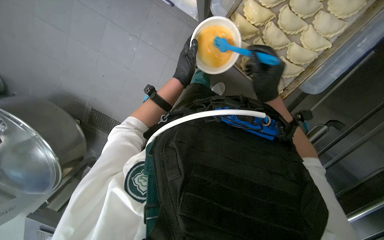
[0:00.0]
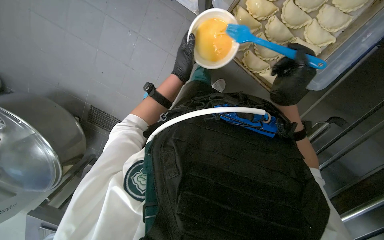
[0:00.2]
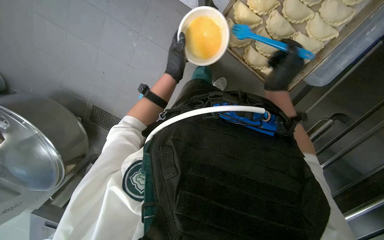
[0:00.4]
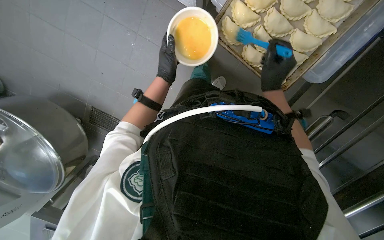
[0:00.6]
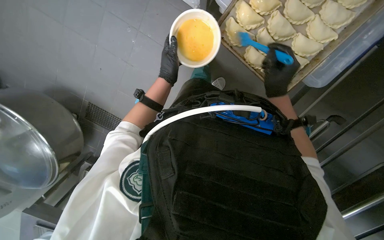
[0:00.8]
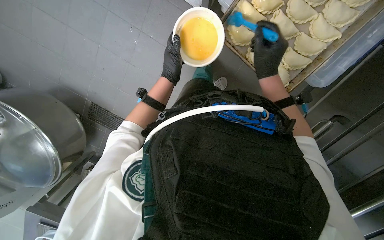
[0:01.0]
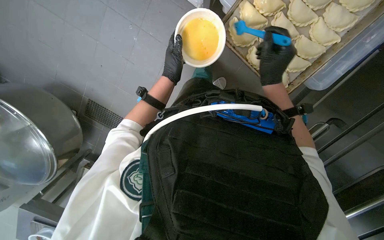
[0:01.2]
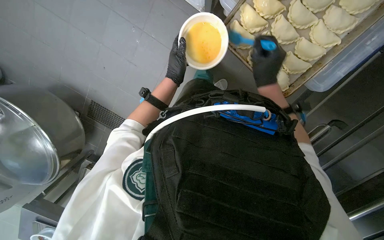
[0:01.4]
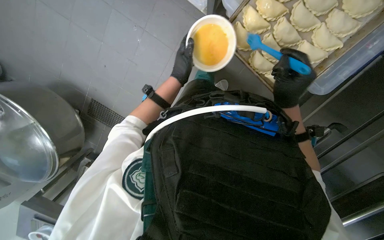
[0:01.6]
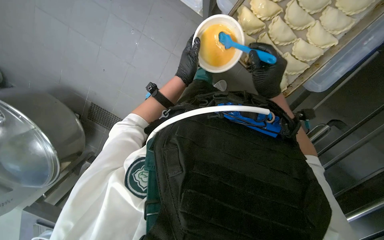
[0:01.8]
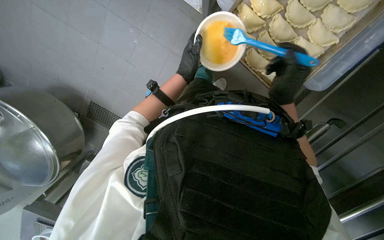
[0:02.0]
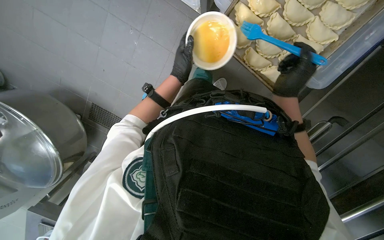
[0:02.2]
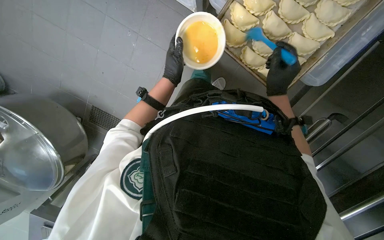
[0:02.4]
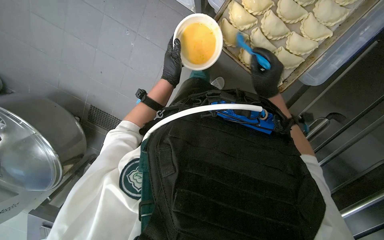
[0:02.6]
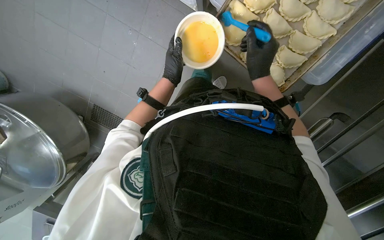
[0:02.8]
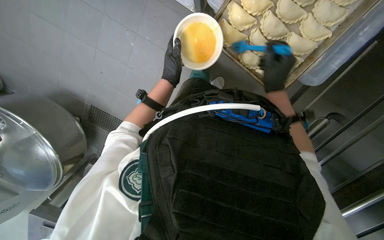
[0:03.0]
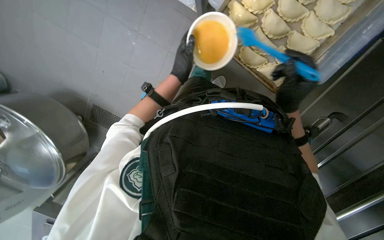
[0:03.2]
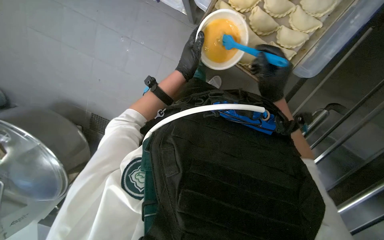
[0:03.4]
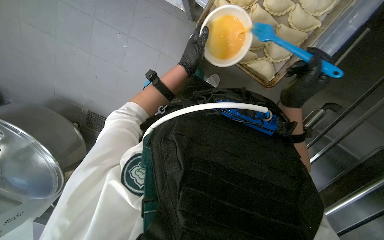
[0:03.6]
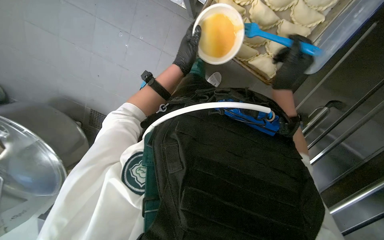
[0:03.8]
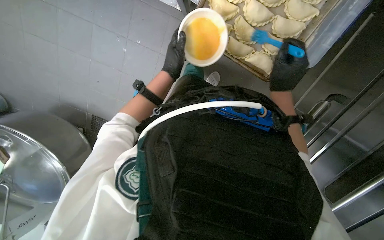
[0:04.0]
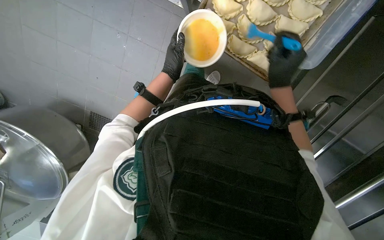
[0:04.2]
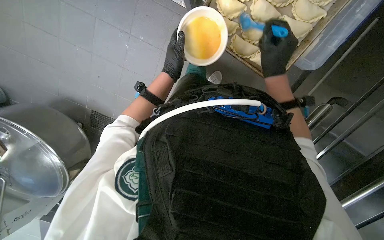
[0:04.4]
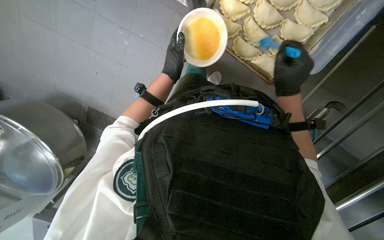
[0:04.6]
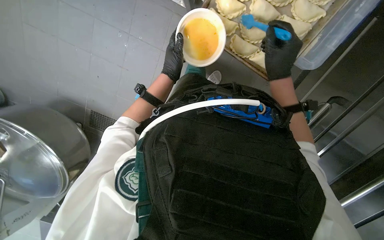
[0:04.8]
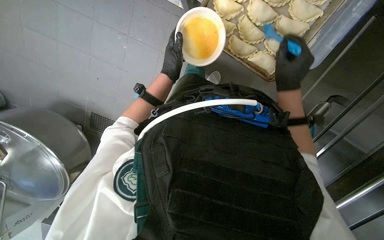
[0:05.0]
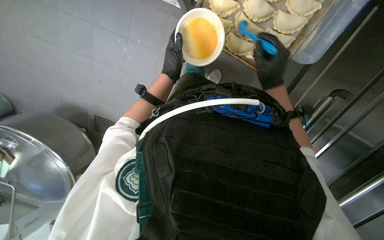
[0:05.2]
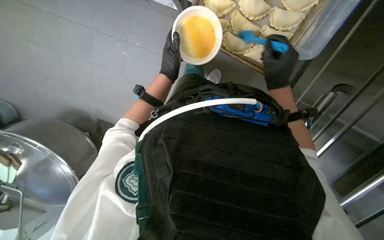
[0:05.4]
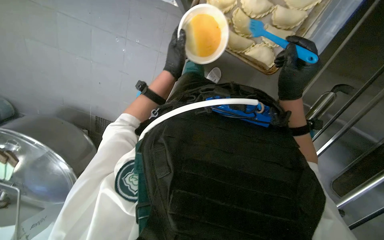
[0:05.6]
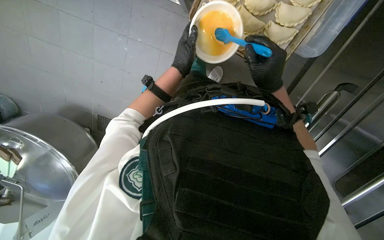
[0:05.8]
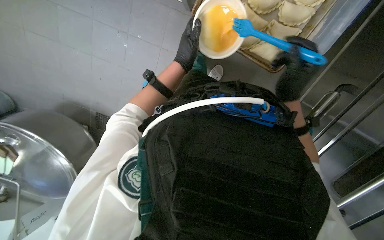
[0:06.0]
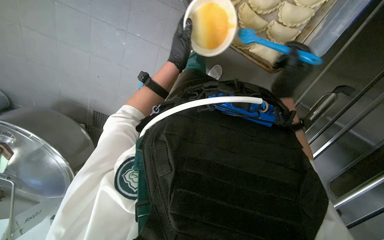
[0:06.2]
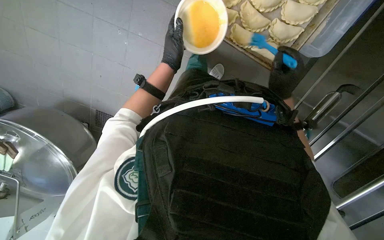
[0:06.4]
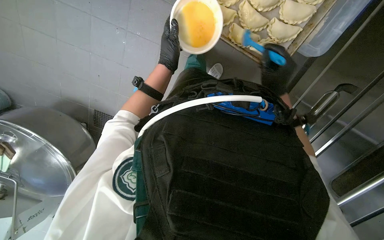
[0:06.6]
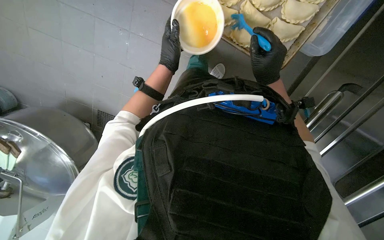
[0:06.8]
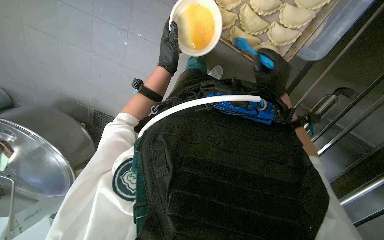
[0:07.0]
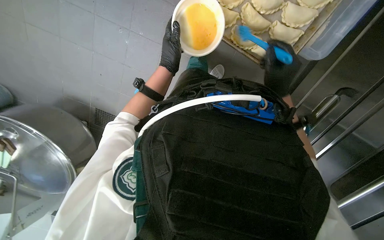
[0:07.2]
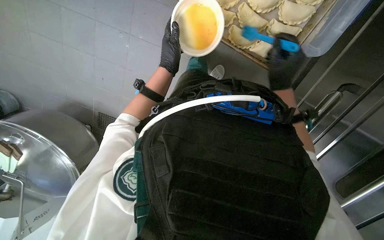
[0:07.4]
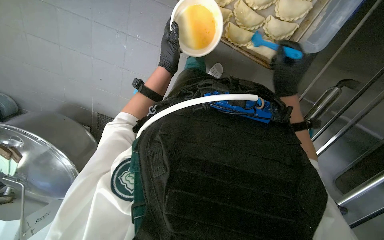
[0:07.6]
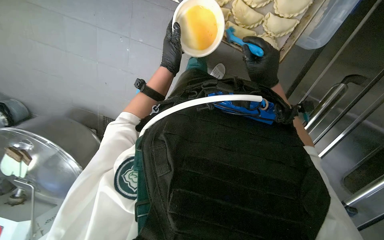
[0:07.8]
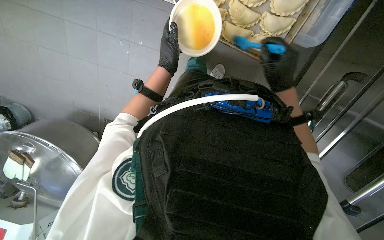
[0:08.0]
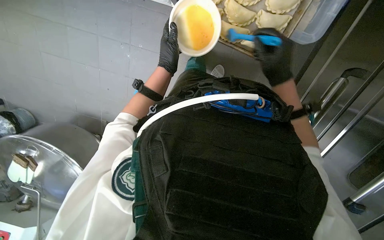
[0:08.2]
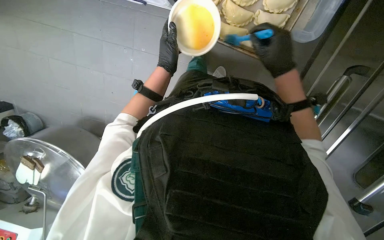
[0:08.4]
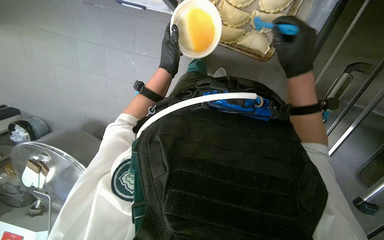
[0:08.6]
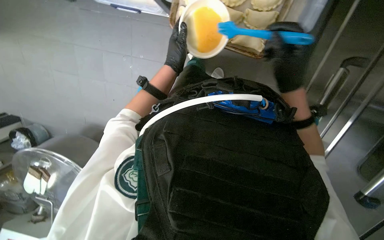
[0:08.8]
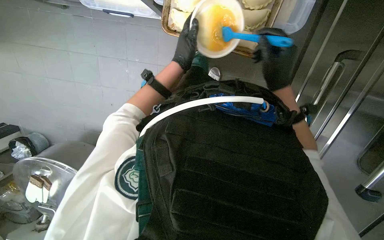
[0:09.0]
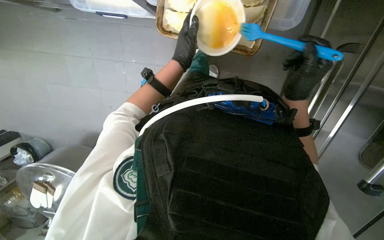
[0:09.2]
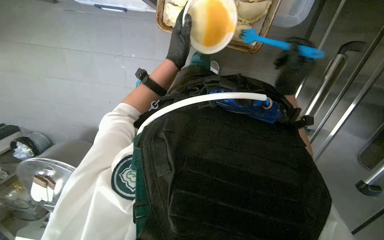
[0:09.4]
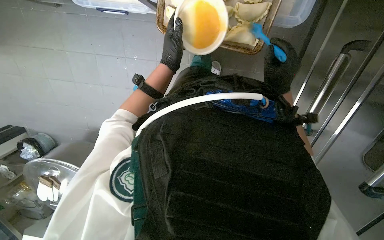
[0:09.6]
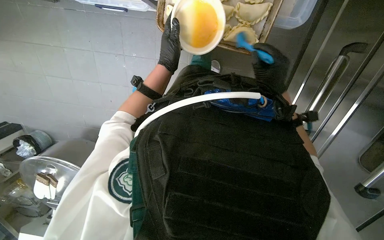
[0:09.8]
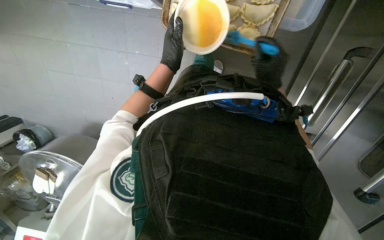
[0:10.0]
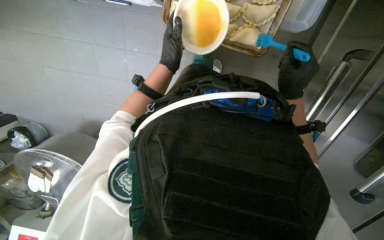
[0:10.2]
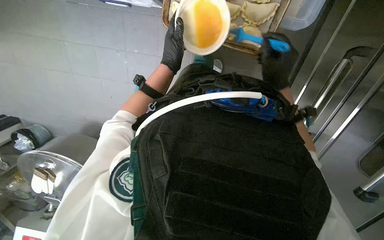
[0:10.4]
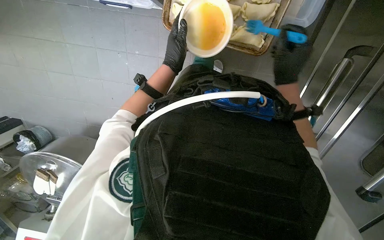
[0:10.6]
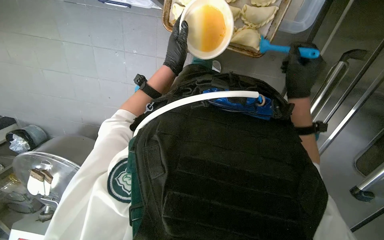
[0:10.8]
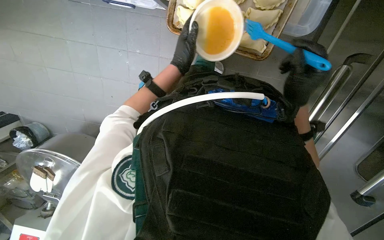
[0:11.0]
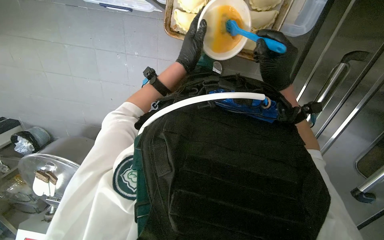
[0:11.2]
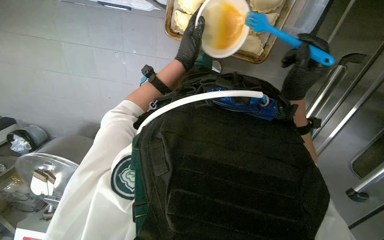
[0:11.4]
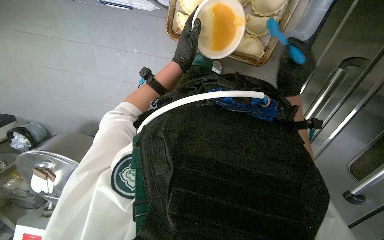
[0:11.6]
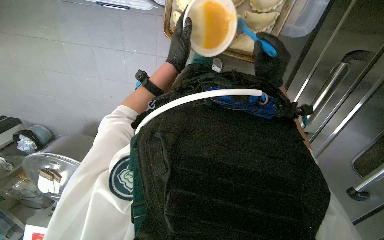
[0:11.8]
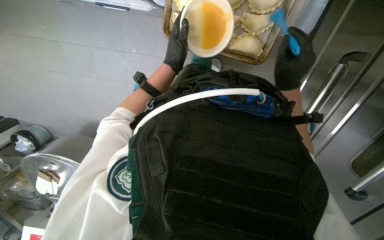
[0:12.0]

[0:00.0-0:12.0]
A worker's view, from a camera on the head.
Job: preparing food.
The whole recording: Brushing dumplings with egg wash. The worker brushes egg wash onto the dumplings on a baking sheet.
0:00.0 to 0:01.6: The hands are busy where they are.
0:01.6 to 0:03.0: The hands stay close to where they were, moving slightly.
0:04.4 to 0:06.0: The right hand moves down the picture, approximately 10 cm.
0:06.0 to 0:07.6: The hands stay close to where they were, moving slightly.
0:10.4 to 0:12.0: The hands make small movements and keep their place.

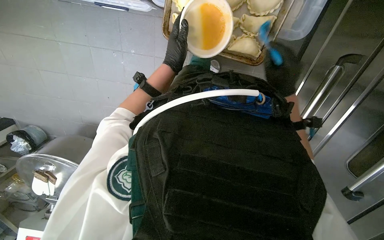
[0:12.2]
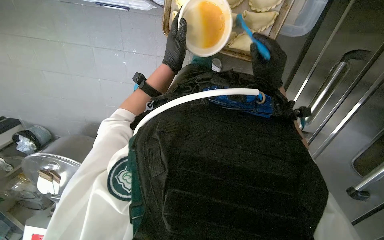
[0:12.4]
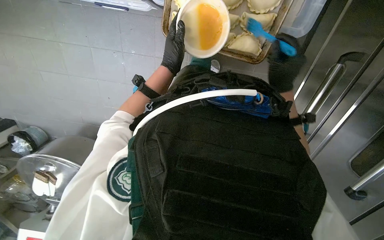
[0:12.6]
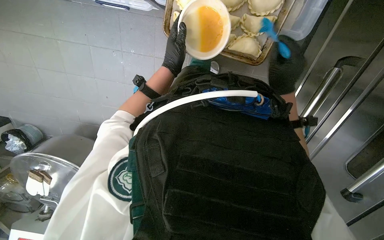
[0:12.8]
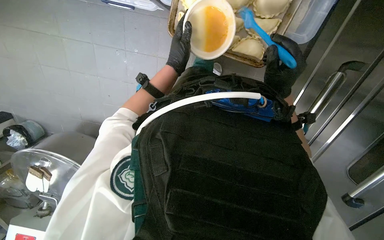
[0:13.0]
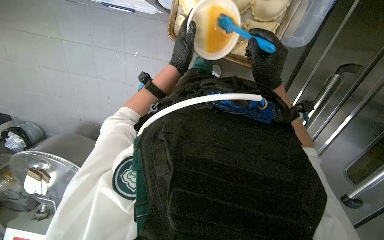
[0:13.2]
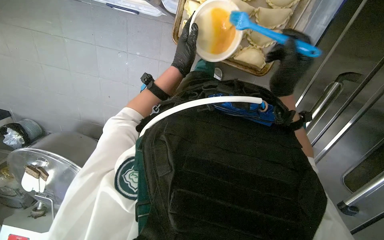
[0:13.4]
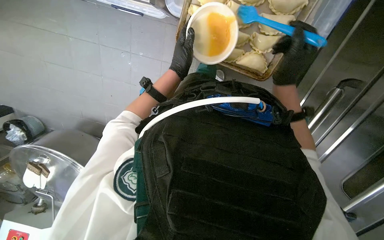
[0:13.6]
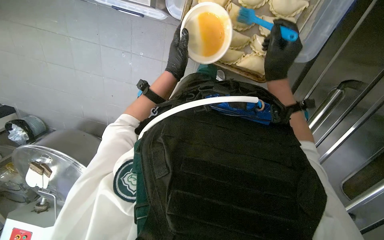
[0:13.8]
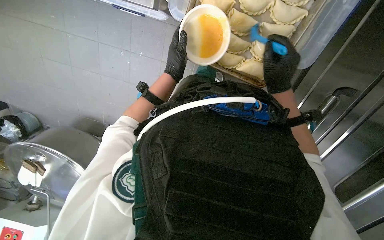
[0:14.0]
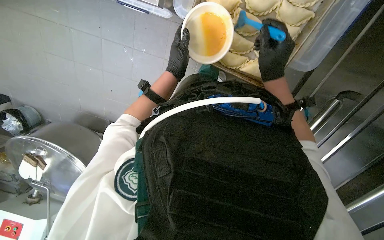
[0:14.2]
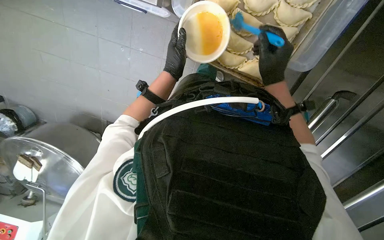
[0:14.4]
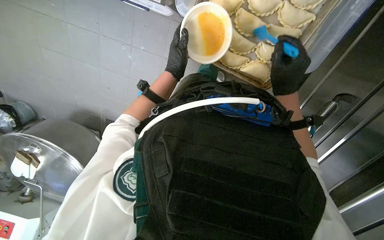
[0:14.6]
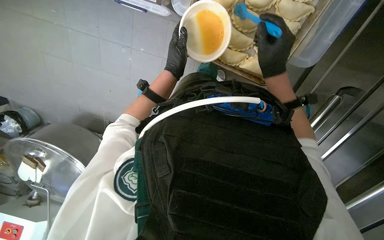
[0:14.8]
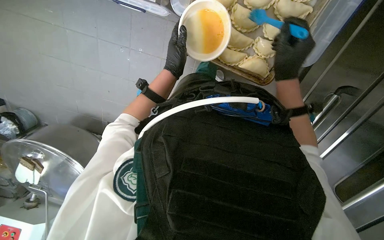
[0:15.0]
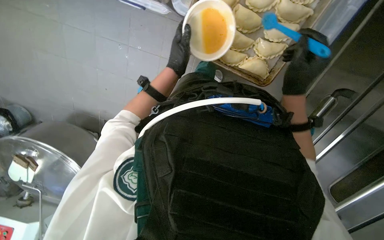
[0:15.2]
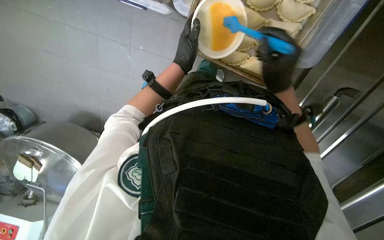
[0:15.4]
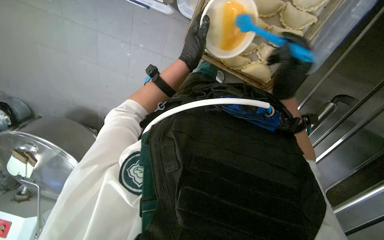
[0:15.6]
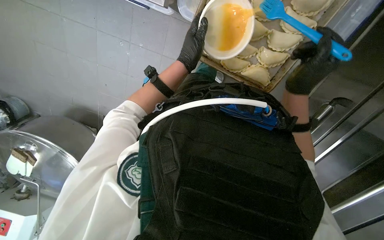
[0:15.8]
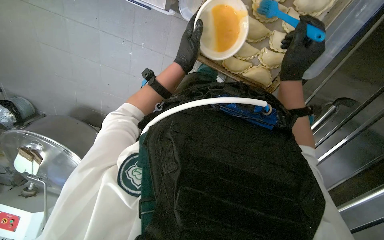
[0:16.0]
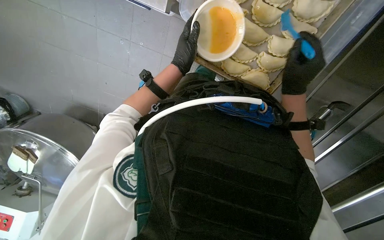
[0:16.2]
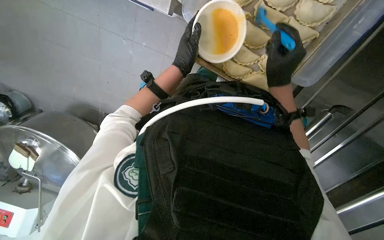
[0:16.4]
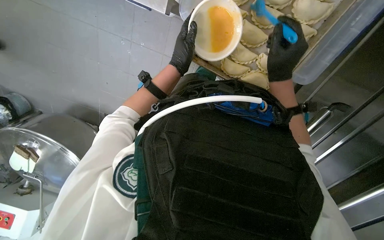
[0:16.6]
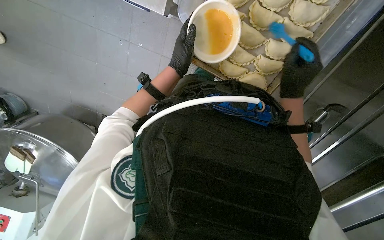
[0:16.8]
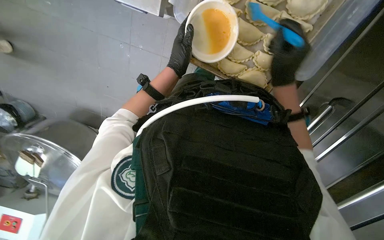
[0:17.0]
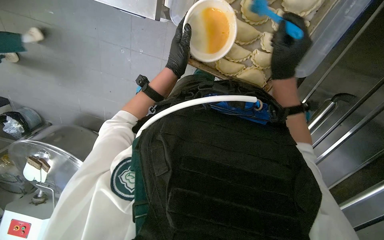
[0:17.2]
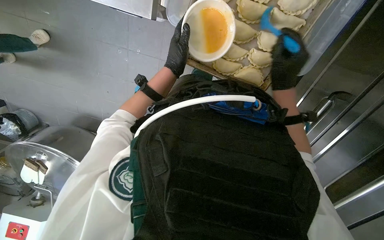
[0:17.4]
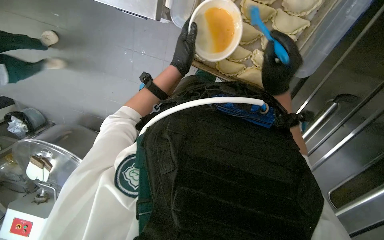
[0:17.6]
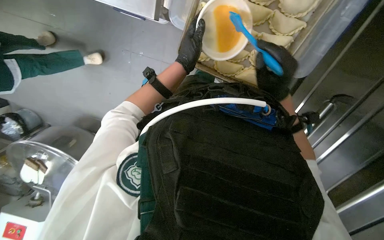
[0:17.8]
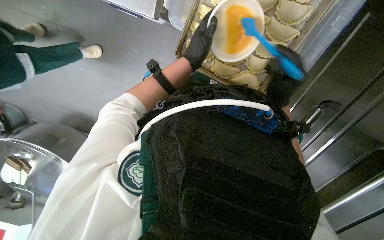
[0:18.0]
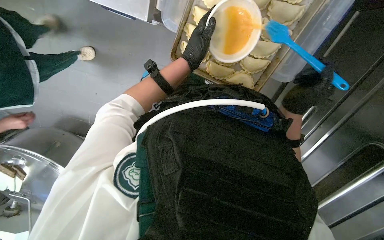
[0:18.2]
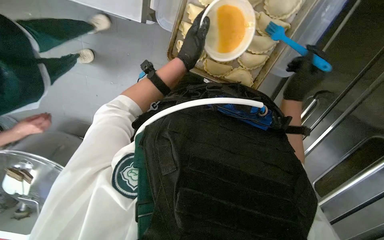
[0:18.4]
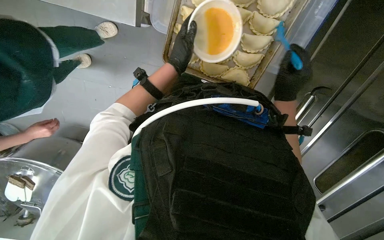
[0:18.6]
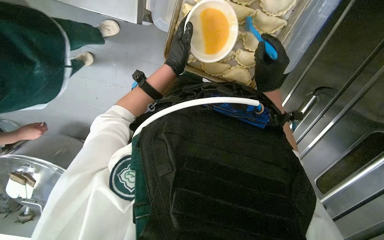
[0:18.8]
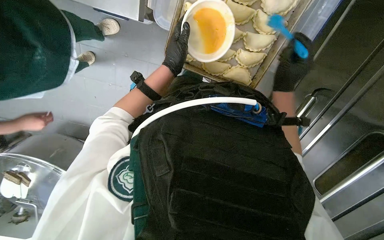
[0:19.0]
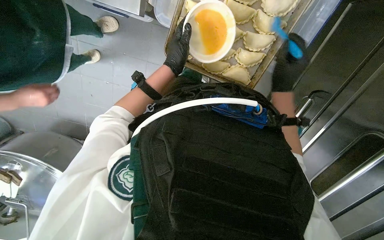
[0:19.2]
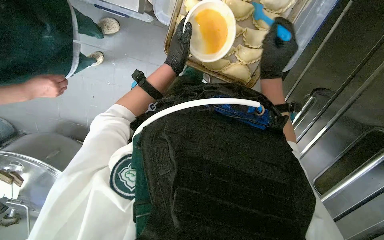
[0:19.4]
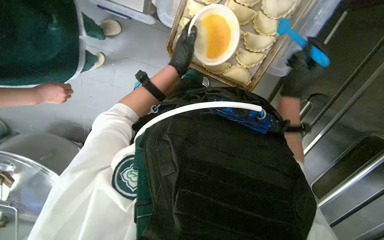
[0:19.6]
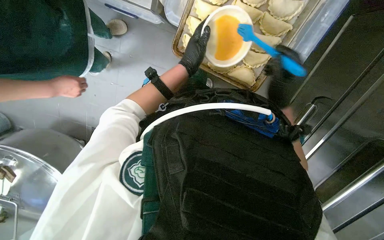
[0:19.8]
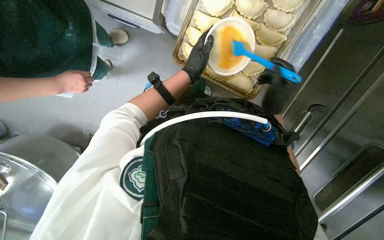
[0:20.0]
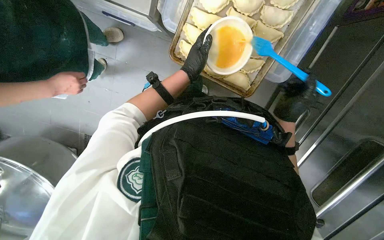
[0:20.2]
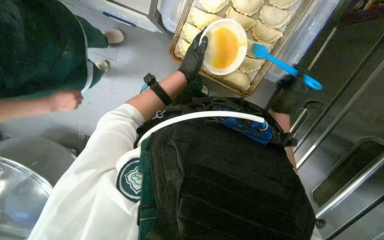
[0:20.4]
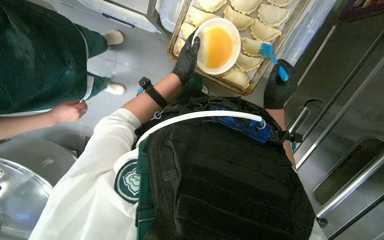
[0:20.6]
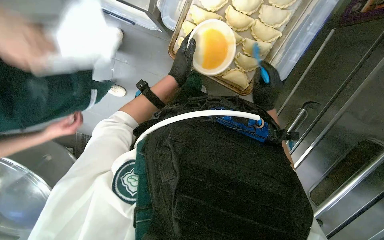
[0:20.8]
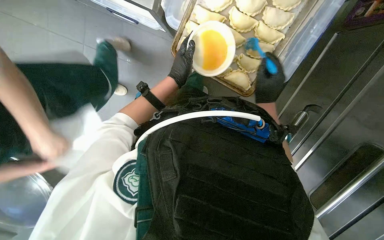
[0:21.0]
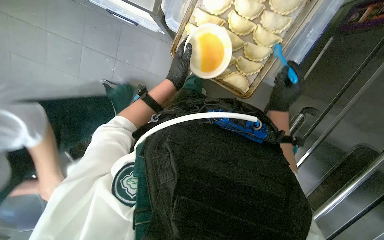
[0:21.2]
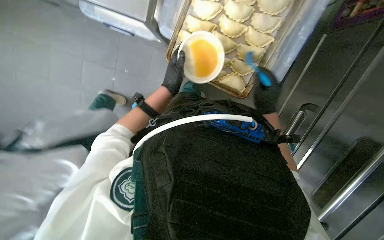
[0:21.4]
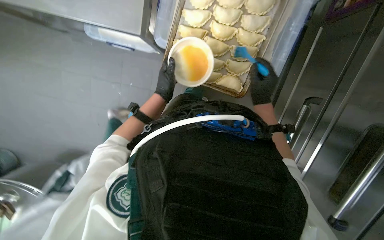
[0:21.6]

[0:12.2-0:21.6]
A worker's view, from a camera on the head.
Job: preparing food.
The whole recording: Brushing dumplings with egg wash. The worker brushes egg wash onto the dumplings on a baking sheet.
0:13.8 to 0:17.0: The hands work in one place, with small movements.
0:17.0 to 0:18.4: The right hand is displaced to the right by roughly 10 cm.
0:18.4 to 0:20.0: The right hand heads to the left, covering about 10 cm.
